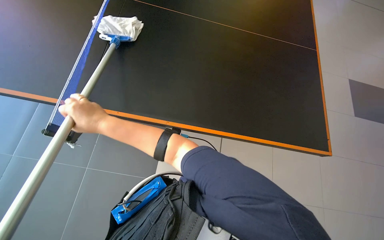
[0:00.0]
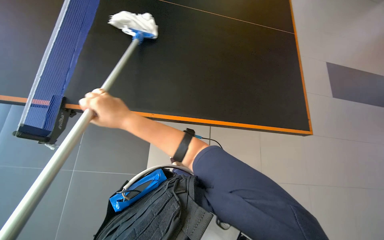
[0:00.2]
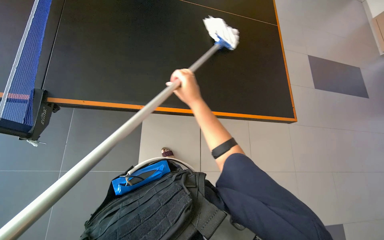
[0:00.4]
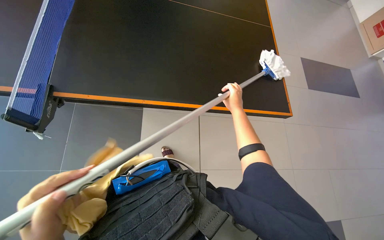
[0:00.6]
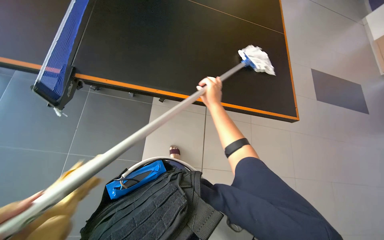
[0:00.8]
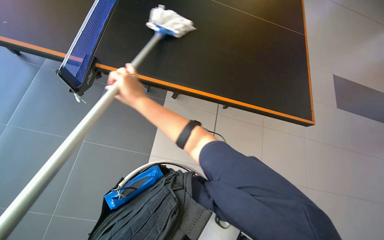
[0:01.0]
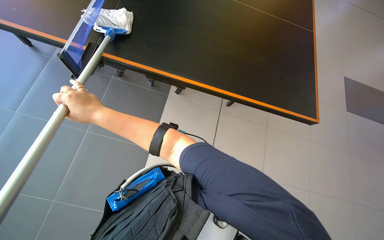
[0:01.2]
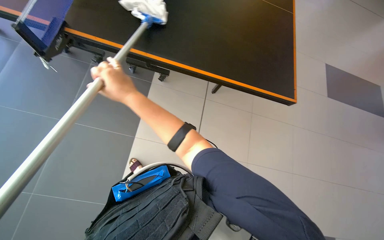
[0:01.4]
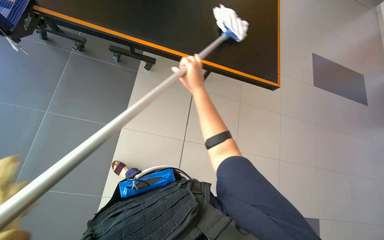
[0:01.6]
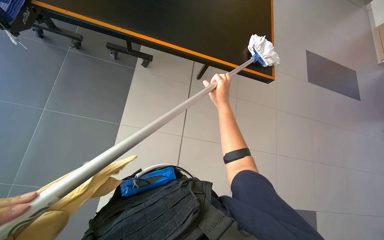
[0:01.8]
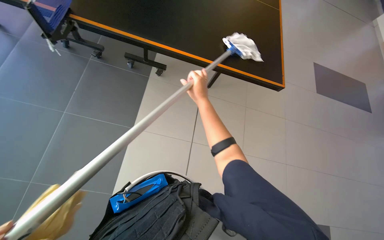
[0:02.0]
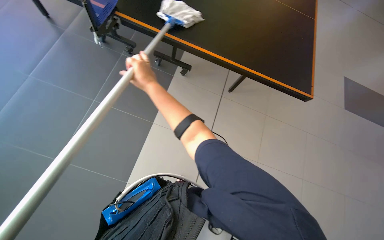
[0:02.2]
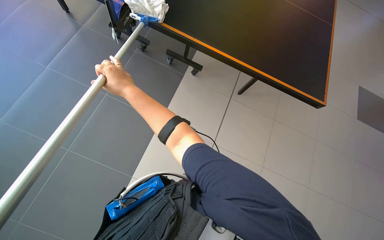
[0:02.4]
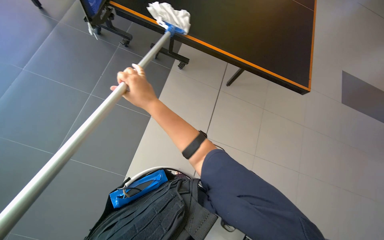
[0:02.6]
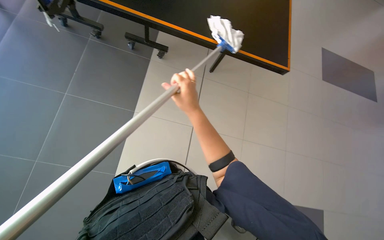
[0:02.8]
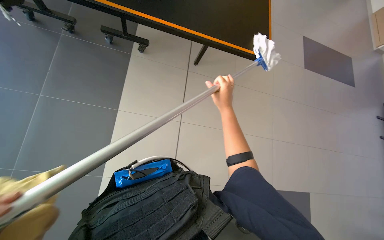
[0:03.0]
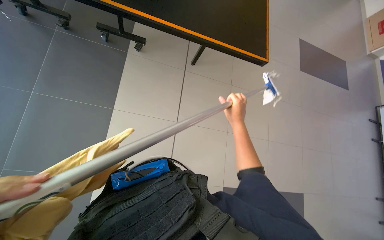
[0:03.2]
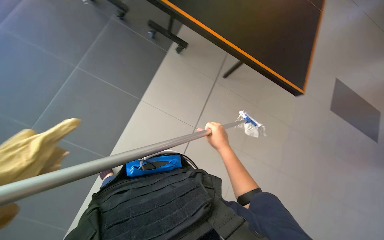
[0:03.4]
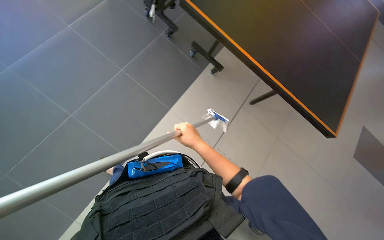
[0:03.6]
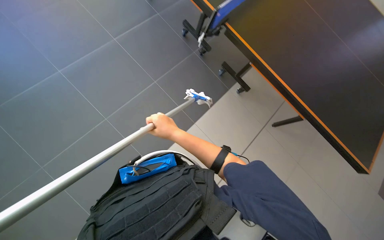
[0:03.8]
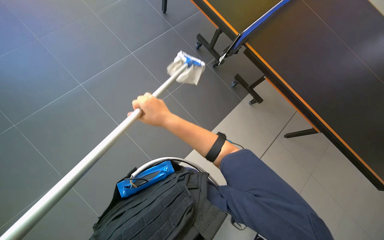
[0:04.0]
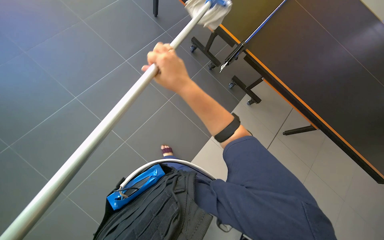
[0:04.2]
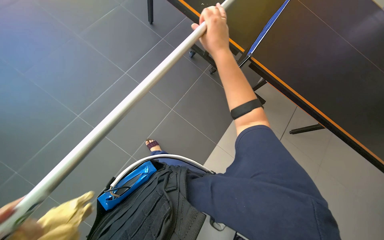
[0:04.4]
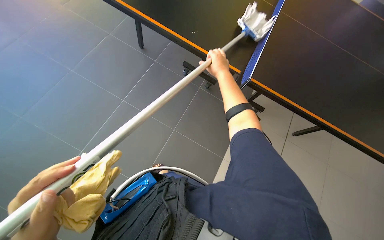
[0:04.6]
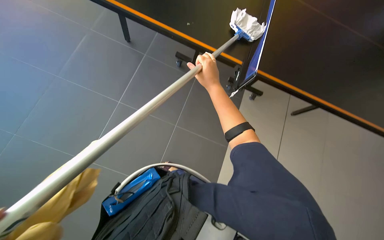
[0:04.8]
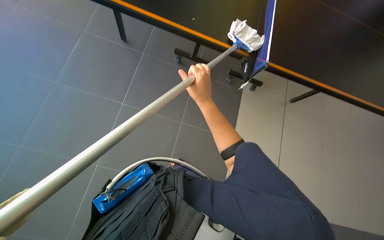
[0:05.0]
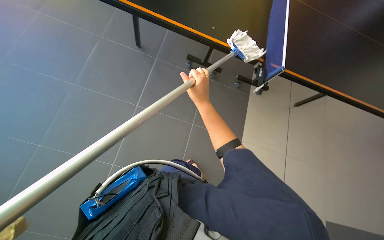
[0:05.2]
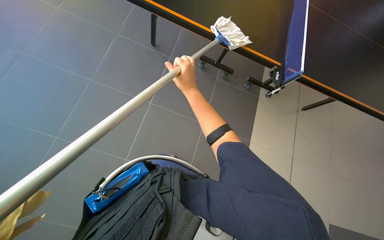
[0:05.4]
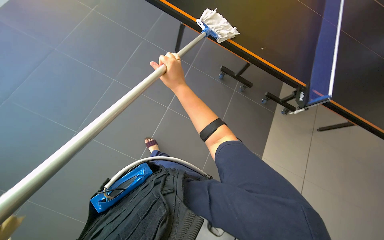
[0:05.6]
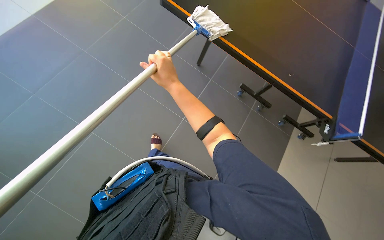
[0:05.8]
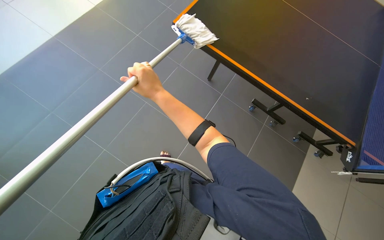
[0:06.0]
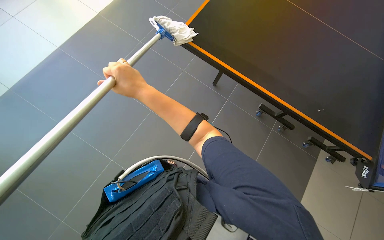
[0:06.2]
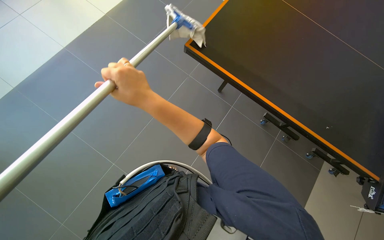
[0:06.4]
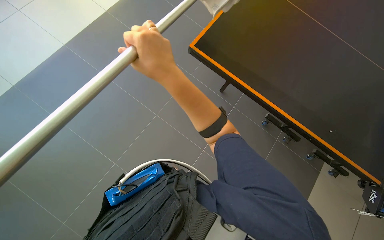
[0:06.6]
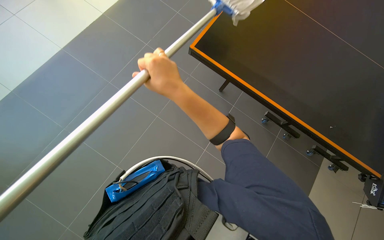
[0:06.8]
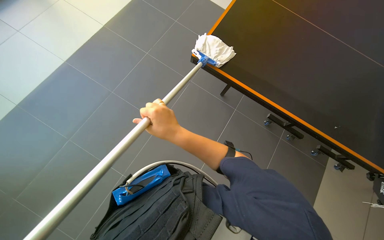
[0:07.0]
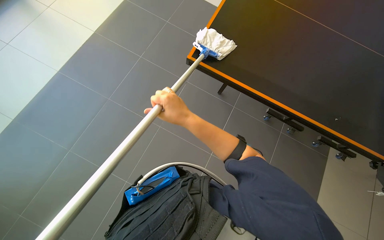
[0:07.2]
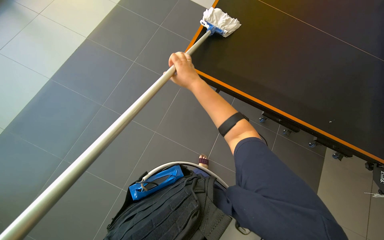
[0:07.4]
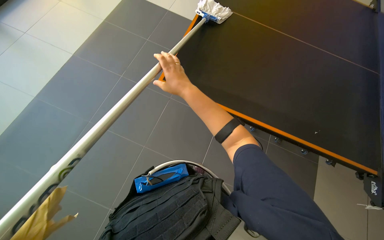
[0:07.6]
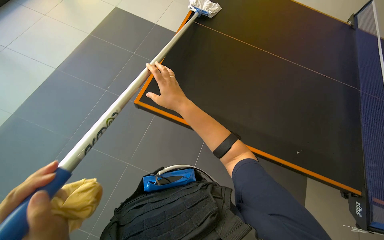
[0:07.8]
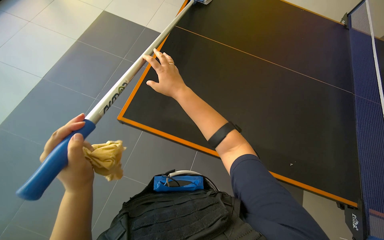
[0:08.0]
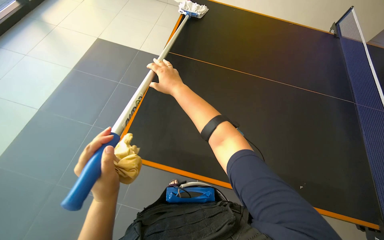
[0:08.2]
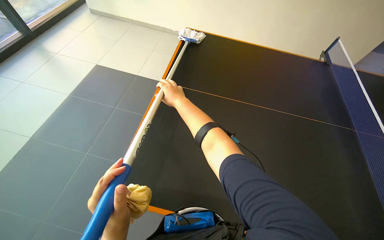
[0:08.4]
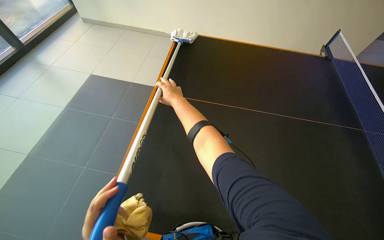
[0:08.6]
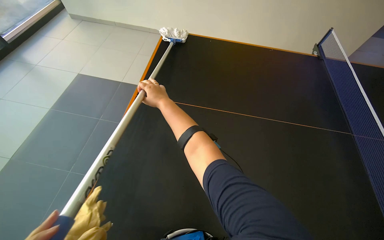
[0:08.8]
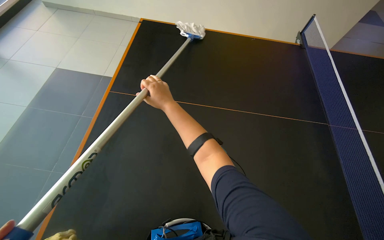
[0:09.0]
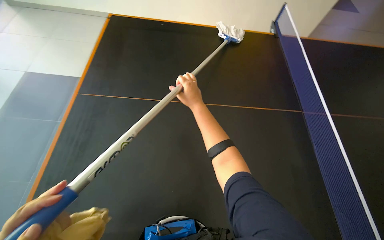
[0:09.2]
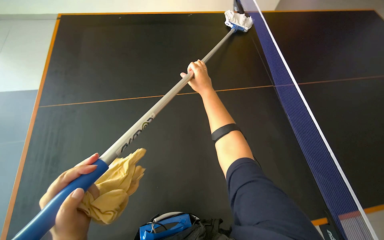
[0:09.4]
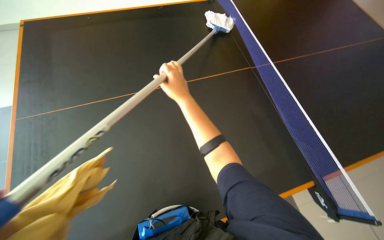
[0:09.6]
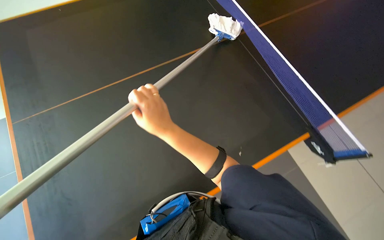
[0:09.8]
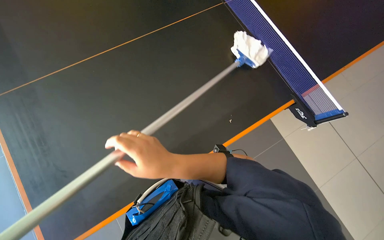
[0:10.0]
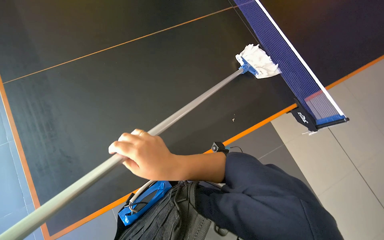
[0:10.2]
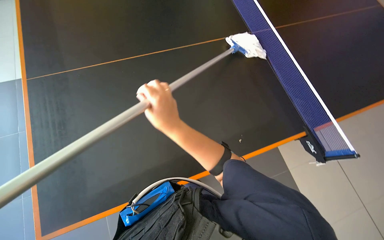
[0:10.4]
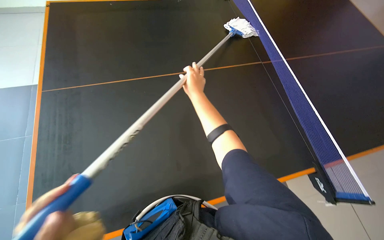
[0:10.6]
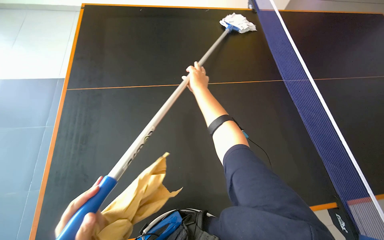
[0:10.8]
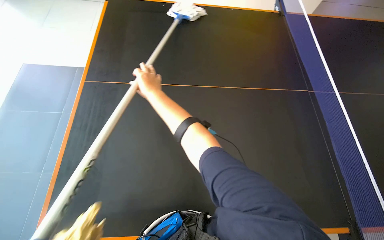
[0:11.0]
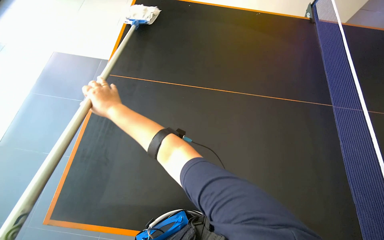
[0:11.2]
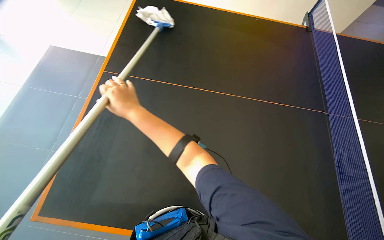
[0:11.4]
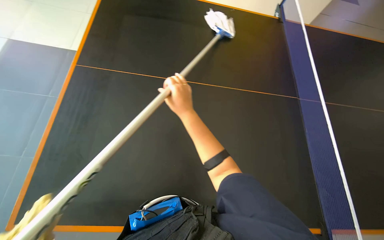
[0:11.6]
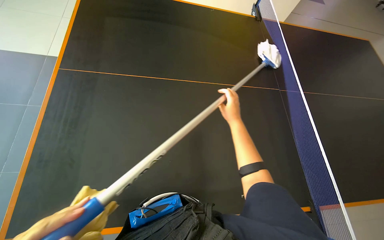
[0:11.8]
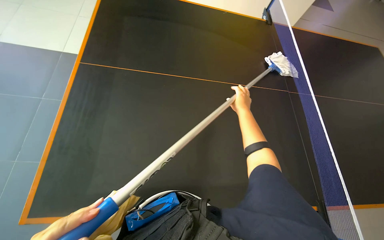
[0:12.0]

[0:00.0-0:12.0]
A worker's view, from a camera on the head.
Job: wiping surfaces.
The whole recording: Cleaning the table. The worker cleans the black table using a mop and then wipes it with a yellow cloth.
0:01.6 to 0:03.0: The right hand moves left and right over about 30 cm, changing direction 2 times.
0:03.0 to 0:04.4: The head rotates some 45 degrees to the left.
0:04.4 to 0:06.0: The right hand moves to the left and down the picture, some 20 cm.
0:06.0 to 0:07.6: The right hand travels nearer to the camera and back again, about 20 cm each way.
0:10.4 to 0:12.0: The wearer's head swings approximately 30 degrees to the right. The right hand heads to the right and farther from the camera, covering roughly 40 cm.

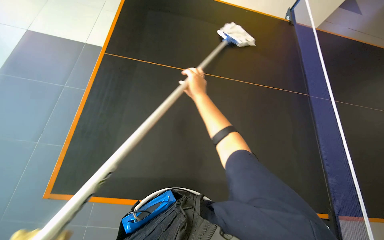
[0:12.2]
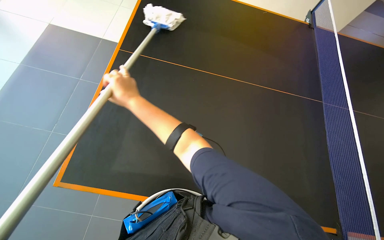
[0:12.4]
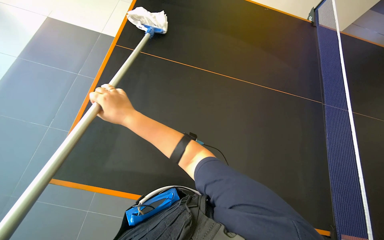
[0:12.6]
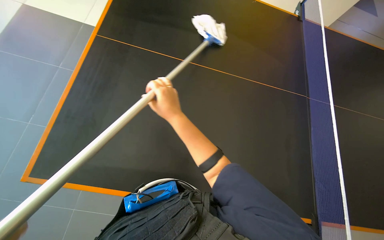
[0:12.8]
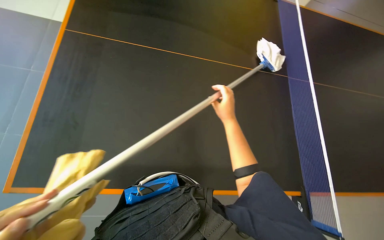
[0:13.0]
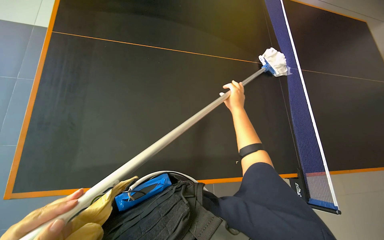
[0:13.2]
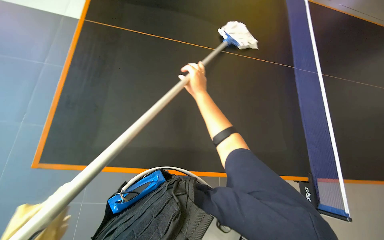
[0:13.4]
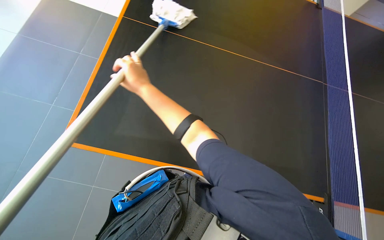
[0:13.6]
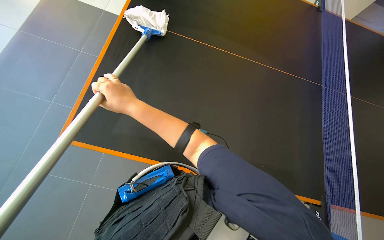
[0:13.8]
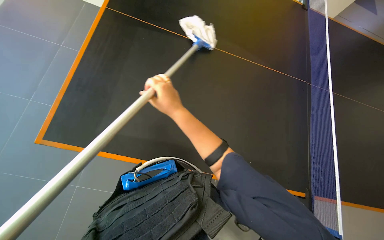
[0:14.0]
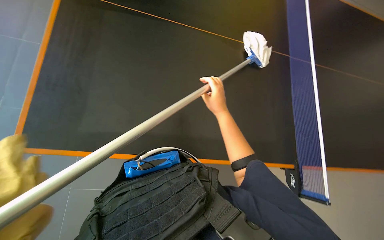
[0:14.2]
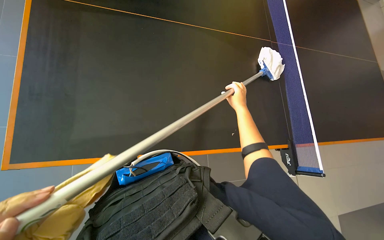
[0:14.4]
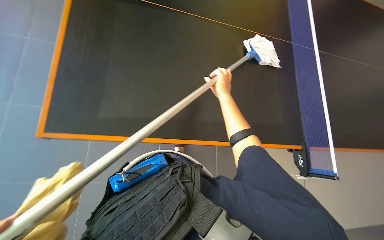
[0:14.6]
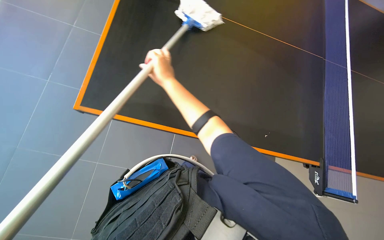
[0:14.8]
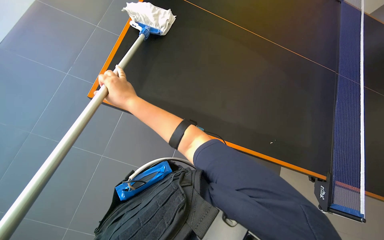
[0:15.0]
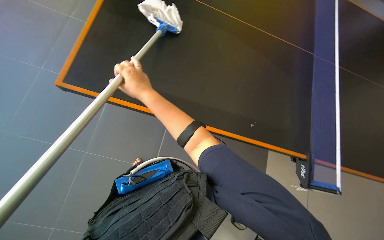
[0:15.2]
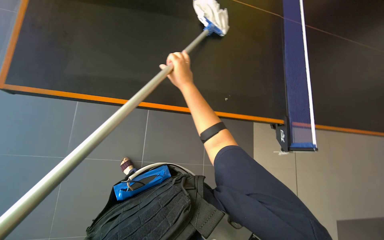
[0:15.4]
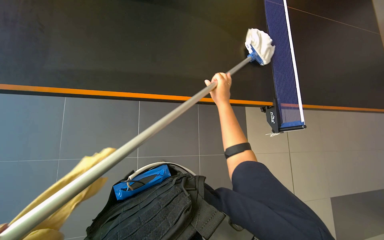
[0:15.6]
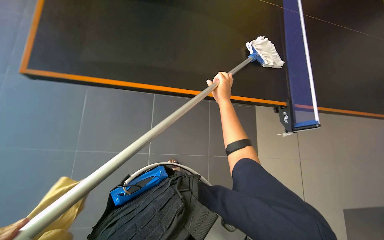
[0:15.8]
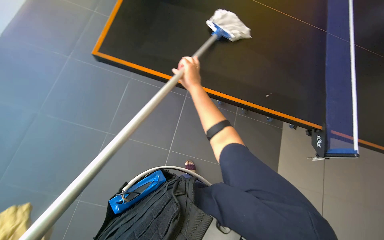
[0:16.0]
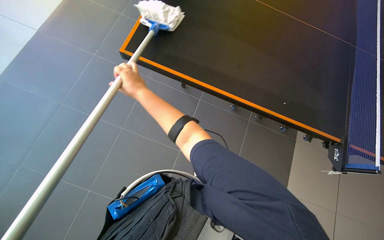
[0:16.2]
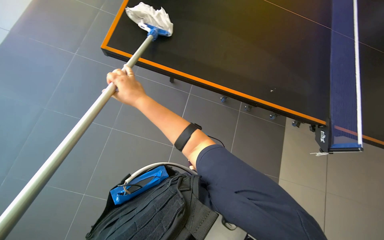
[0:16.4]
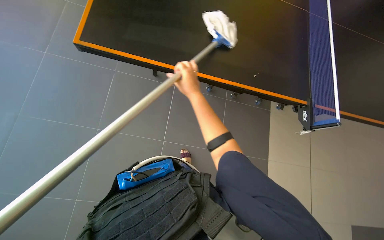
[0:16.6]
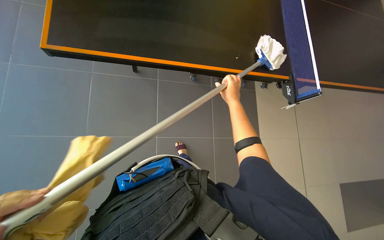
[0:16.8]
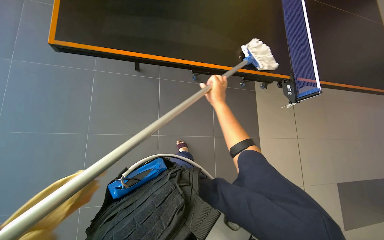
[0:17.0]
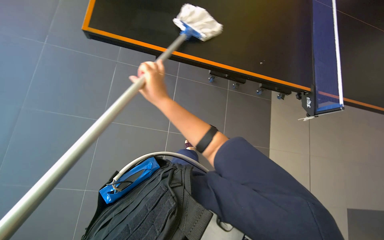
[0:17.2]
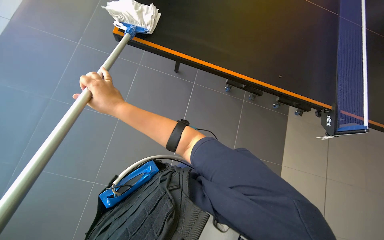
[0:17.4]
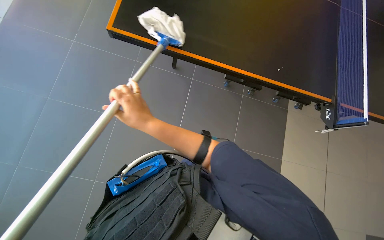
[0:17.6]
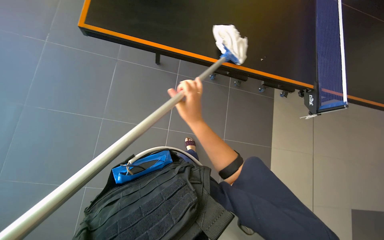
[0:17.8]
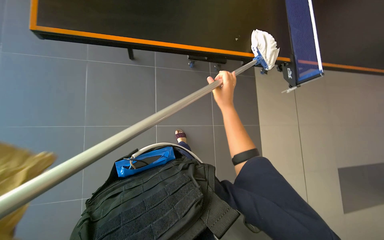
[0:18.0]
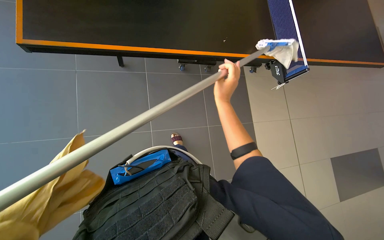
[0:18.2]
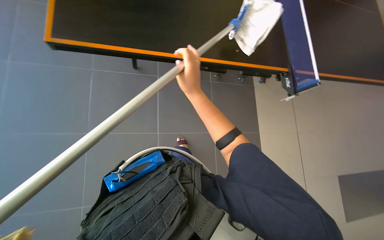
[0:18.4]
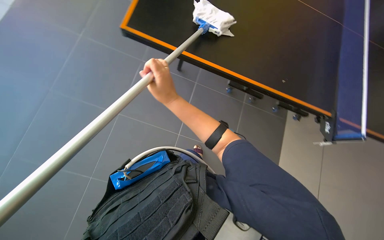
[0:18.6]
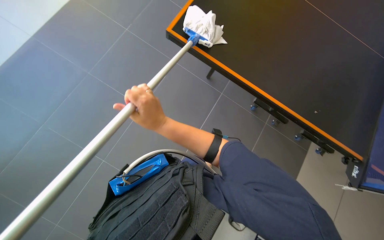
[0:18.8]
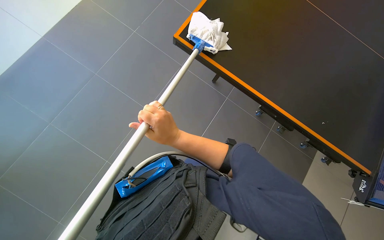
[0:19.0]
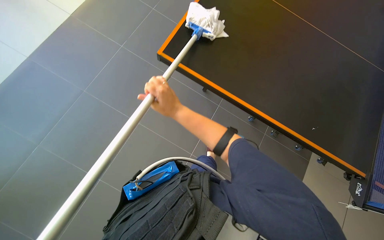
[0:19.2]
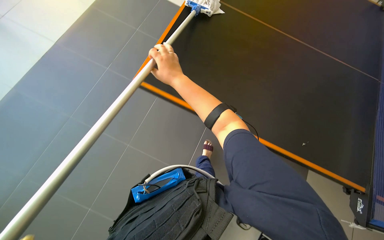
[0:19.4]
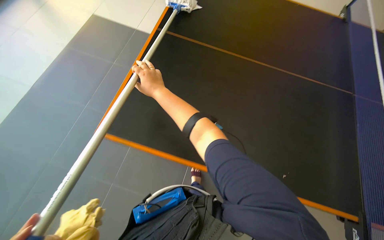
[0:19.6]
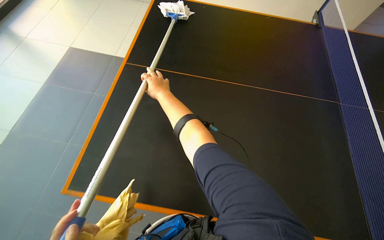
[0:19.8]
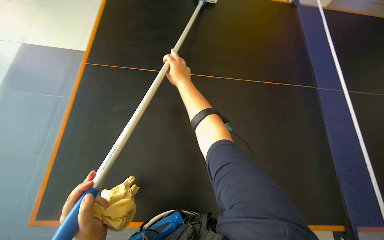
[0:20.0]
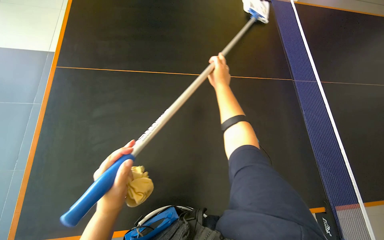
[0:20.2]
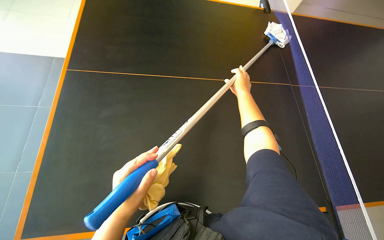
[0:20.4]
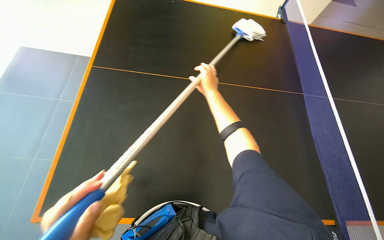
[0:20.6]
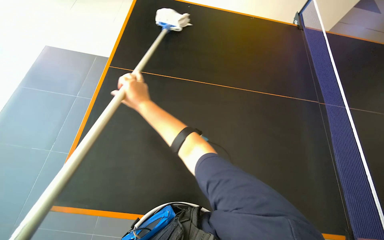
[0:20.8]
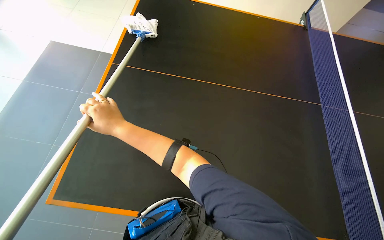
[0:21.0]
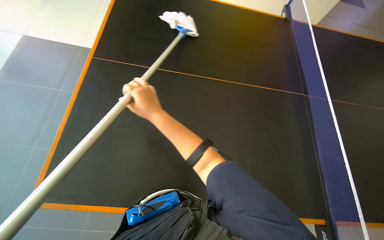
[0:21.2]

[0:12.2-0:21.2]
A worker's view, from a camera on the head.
Job: wiping surfaces.
The whole recording: Cleaning the table. The worker cleans the black table using a mop and then wipes it with a yellow cloth.
0:12.2 to 0:13.8: The right hand swings left and right, approximately 35 cm each way, with 2 reversals.
0:13.8 to 0:15.2: The right hand goes to the right and returns, approximately 40 cm each way.
0:15.2 to 0:16.6: The right hand goes left and right, approximately 25 cm each way, reversing 2 times.
0:16.6 to 0:18.2: The right hand moves left and right over roughly 30 cm, changing direction 2 times.
0:18.2 to 0:19.8: The wearer's head swings roughly 15 degrees to the right. The wearer looks approximately 25 degrees further upward. The right hand is displaced to the left by some 10 cm.
0:19.8 to 0:21.2: The right hand swings left and right, some 35 cm each way, with 2 reversals.
